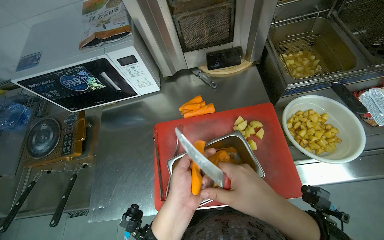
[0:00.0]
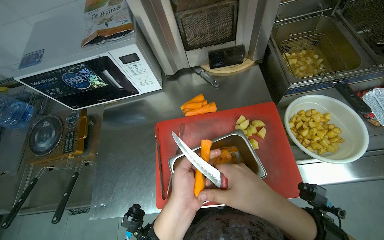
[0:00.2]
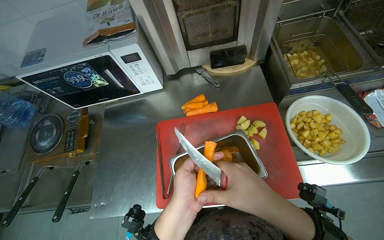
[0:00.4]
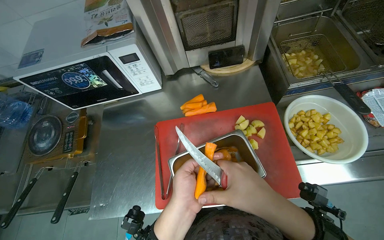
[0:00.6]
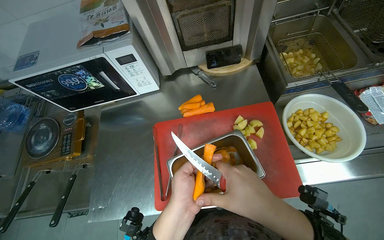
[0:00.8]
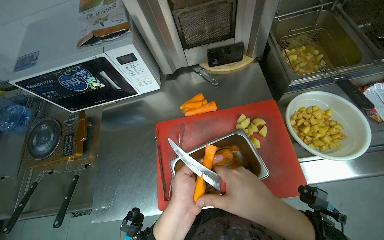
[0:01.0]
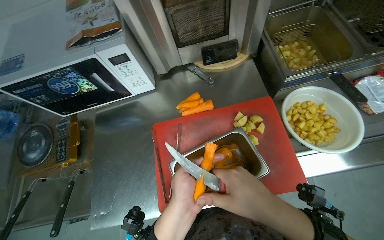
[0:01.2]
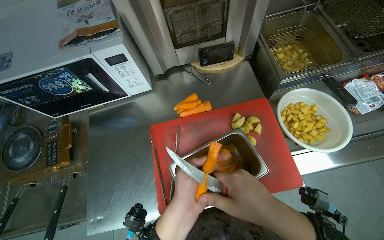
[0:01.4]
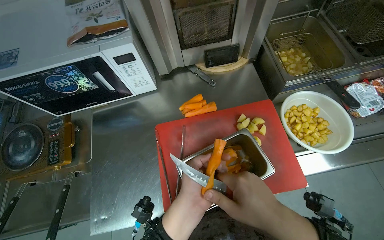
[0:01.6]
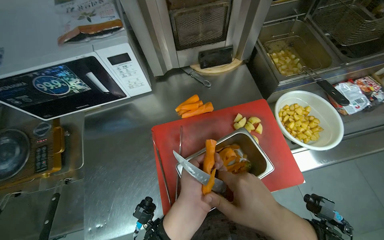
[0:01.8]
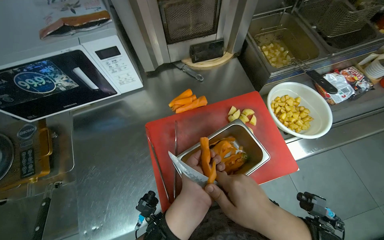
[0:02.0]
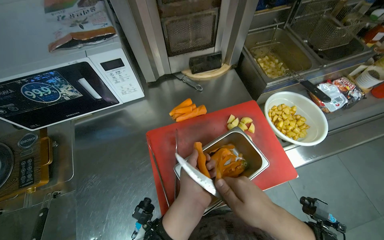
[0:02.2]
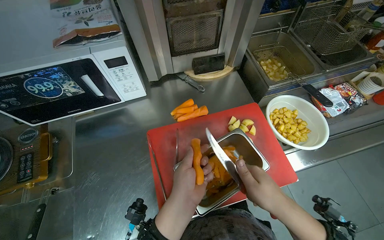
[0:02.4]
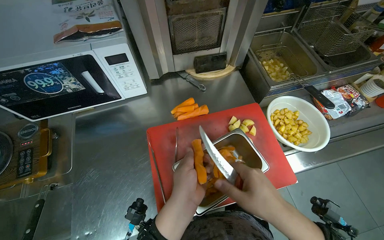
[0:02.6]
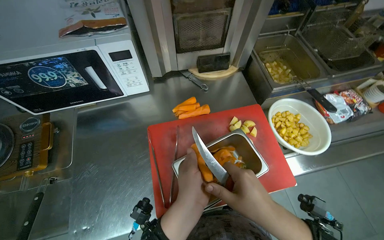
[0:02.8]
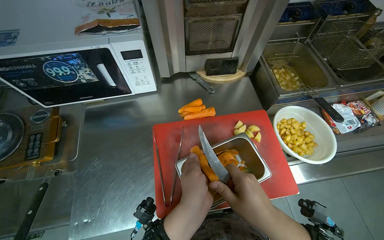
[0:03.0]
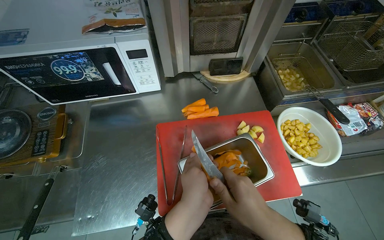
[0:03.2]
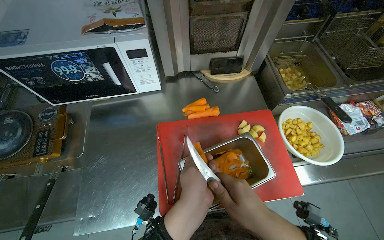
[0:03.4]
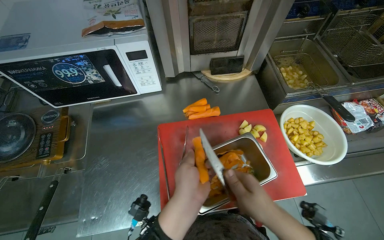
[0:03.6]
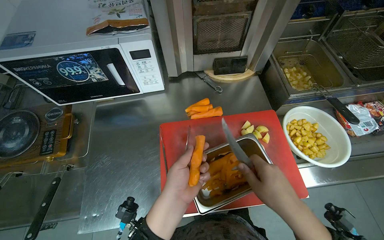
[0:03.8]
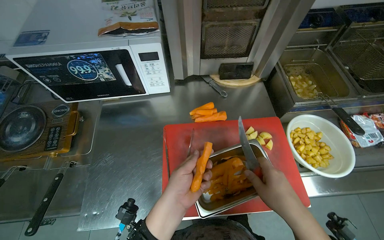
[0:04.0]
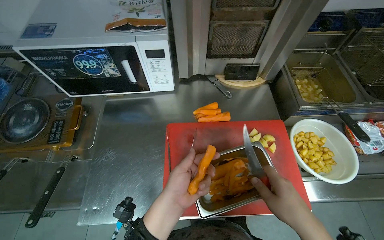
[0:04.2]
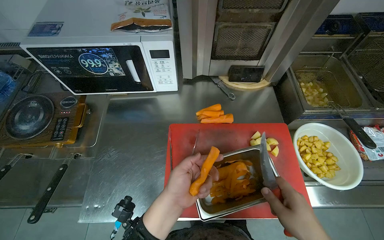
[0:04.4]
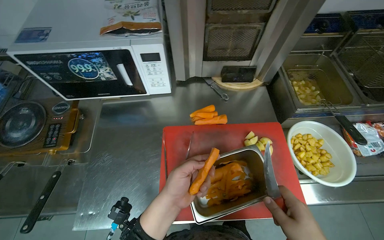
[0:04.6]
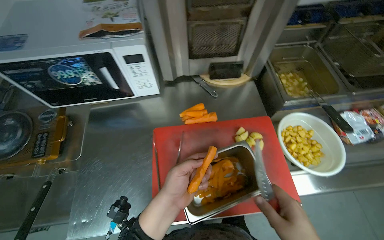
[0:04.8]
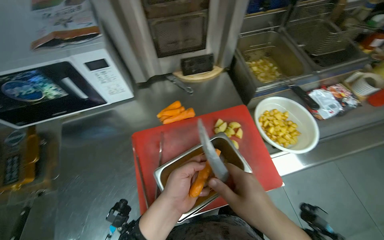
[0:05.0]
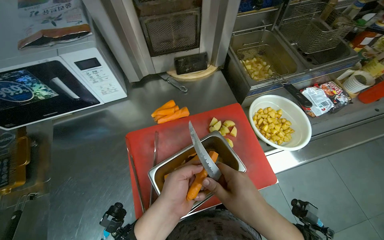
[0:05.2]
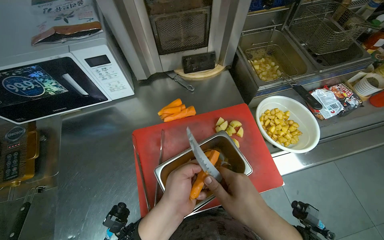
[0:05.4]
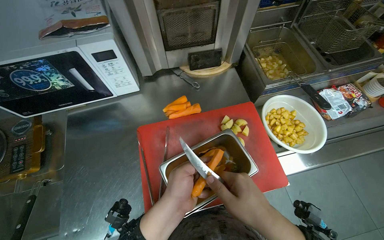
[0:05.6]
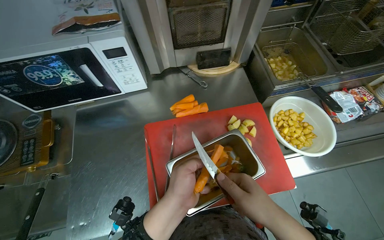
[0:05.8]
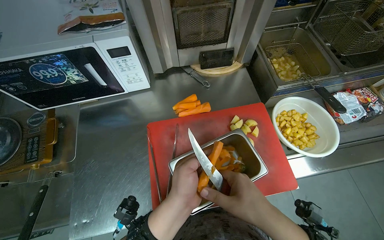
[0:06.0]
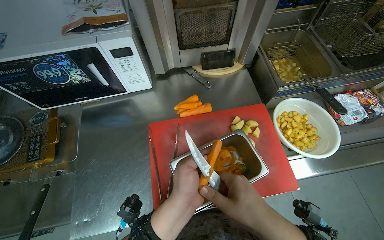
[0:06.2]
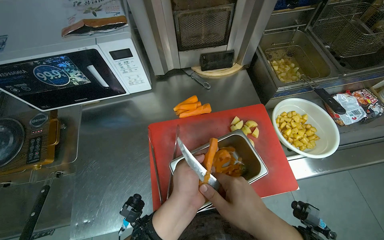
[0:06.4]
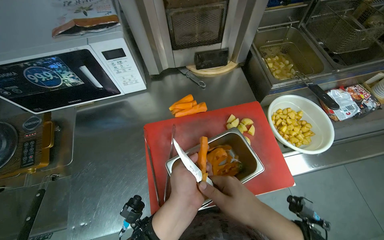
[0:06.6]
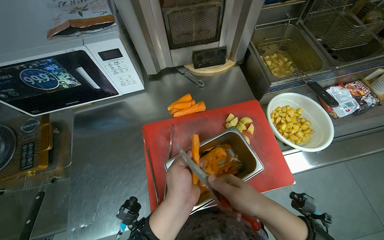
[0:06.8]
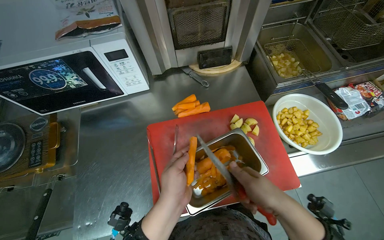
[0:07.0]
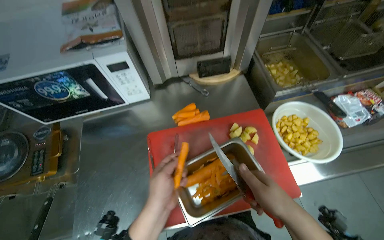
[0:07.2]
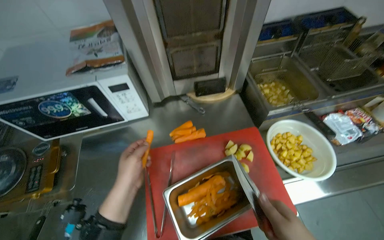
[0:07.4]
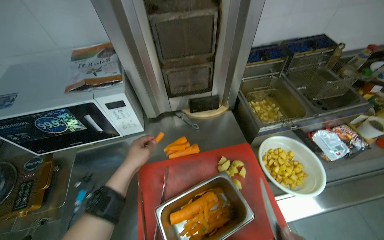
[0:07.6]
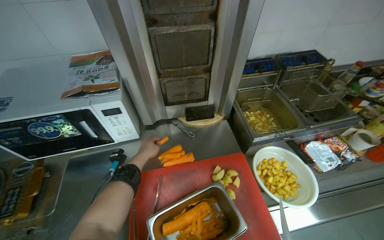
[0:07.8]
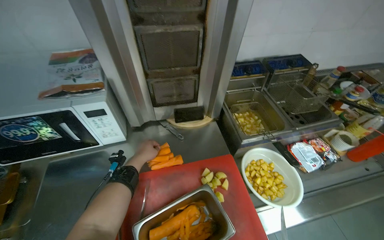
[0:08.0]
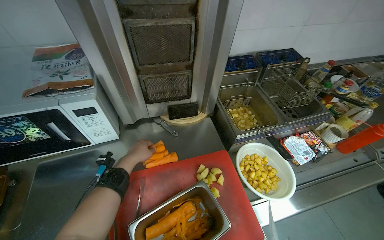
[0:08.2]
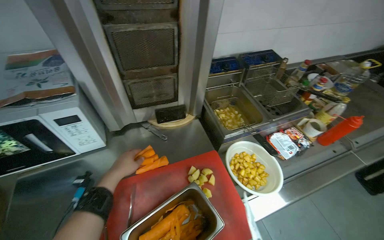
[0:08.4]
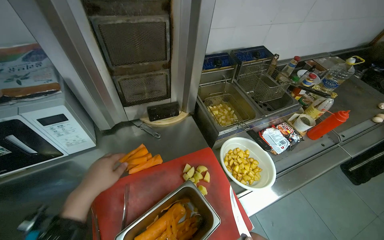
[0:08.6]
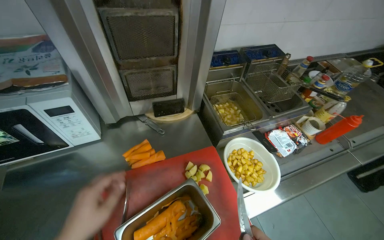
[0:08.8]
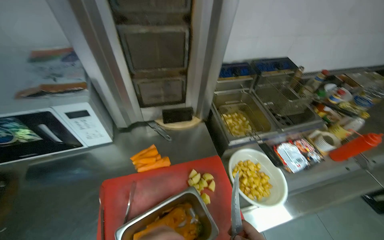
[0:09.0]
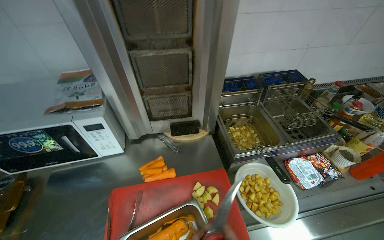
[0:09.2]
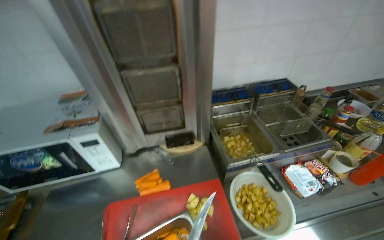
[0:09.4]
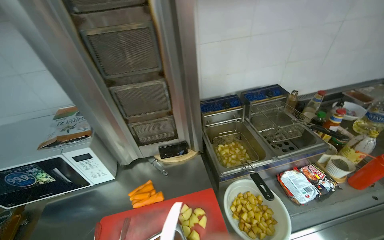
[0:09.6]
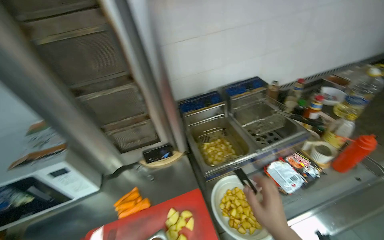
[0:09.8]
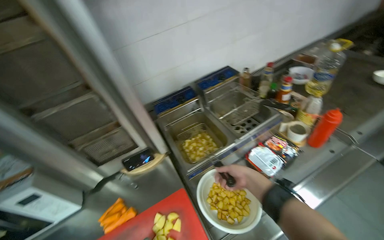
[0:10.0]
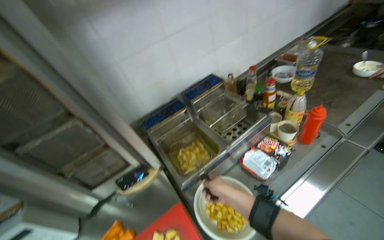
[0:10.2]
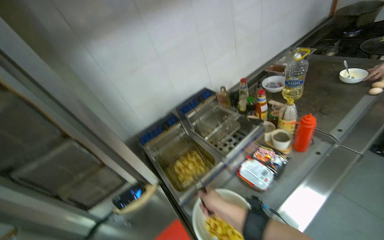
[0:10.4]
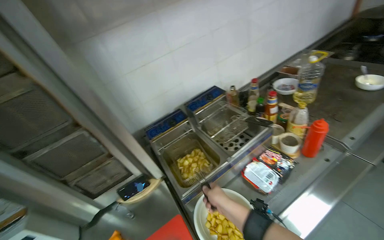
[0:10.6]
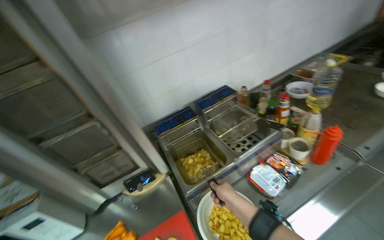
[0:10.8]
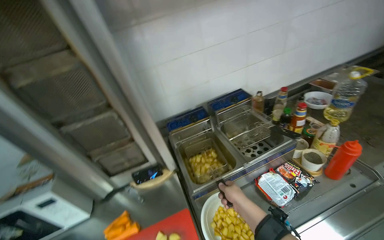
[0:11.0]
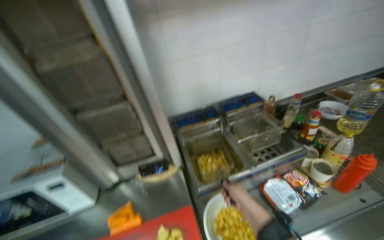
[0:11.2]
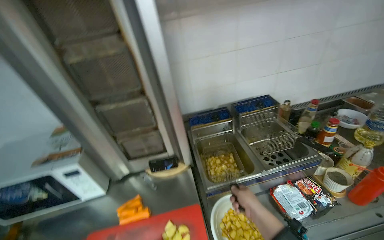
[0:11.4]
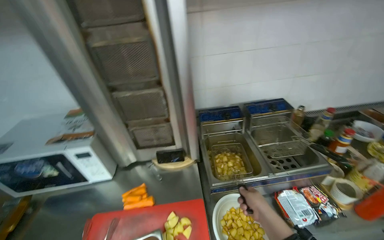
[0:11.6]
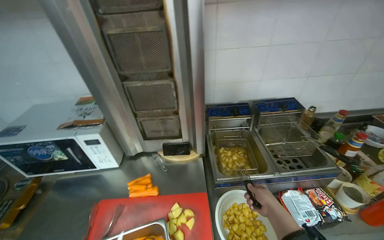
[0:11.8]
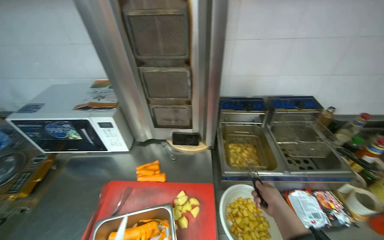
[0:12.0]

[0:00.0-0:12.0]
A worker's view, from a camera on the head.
Job: preparing food.
The whole recording: Peeling carrots. The worker peels carrots using a knife over a metal container.
0:00.0 to 0:01.6: The hands are busy where they are.
0:01.6 to 0:03.0: The hands work in one place, with small movements.
0:03.0 to 0:04.4: The left hand heads farther from the camera, covering about 10 cm.
0:06.0 to 0:07.6: The left hand moves to the left and farther from the camera, some 15 cm.
0:09.0 to 0:10.4: The view tips upward by approximately 15 degrees. Everything in view rotates about 30 degrees counterclockwise.
0:10.4 to 0:12.0: The head rotates about 40 degrees to the left.

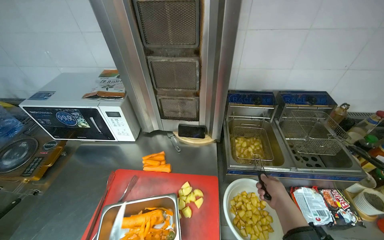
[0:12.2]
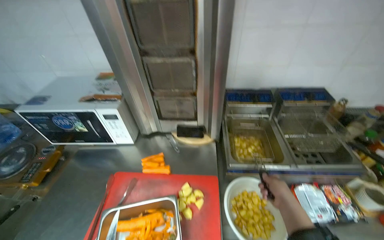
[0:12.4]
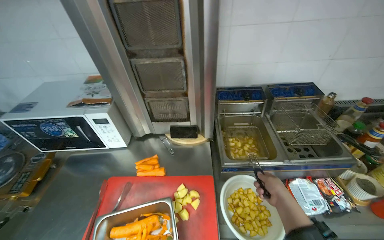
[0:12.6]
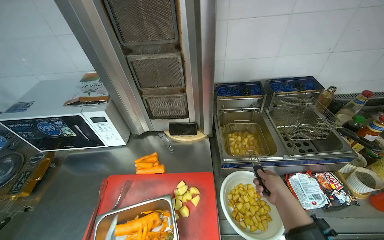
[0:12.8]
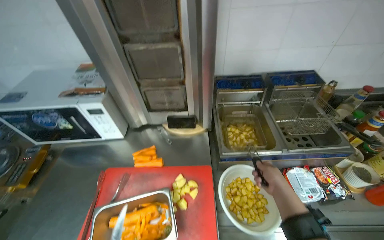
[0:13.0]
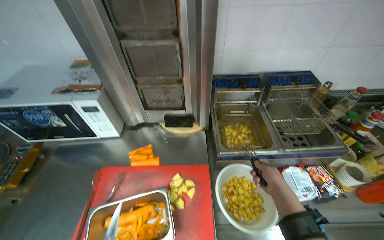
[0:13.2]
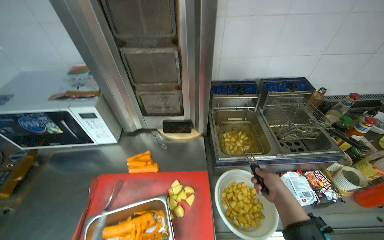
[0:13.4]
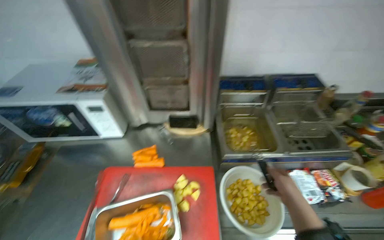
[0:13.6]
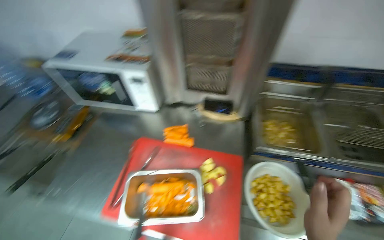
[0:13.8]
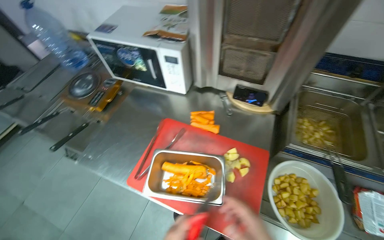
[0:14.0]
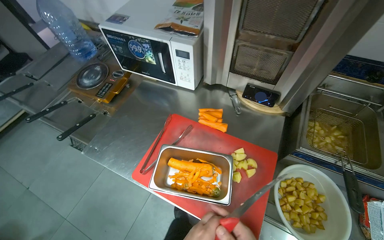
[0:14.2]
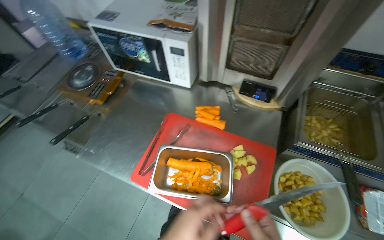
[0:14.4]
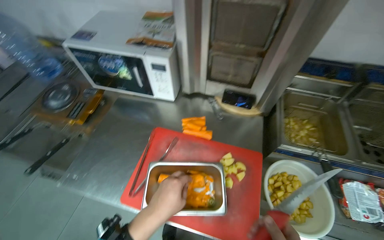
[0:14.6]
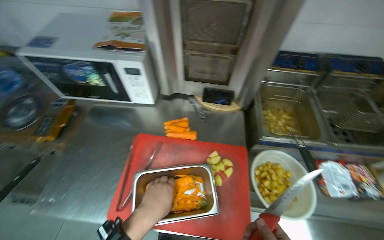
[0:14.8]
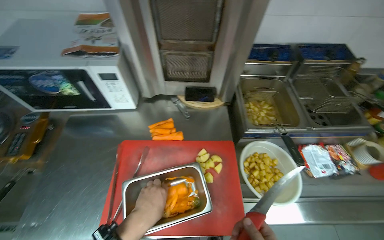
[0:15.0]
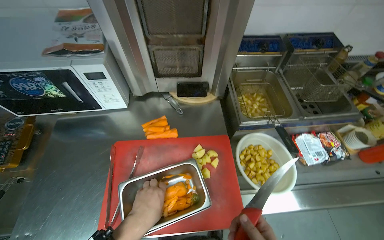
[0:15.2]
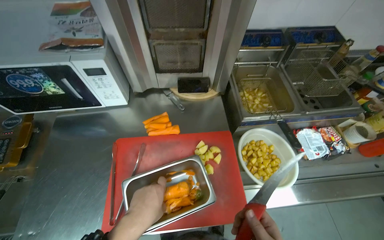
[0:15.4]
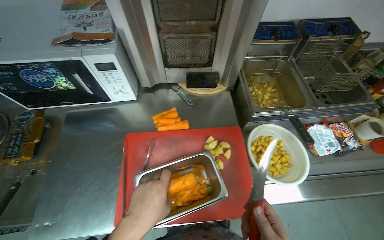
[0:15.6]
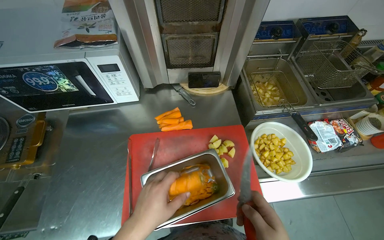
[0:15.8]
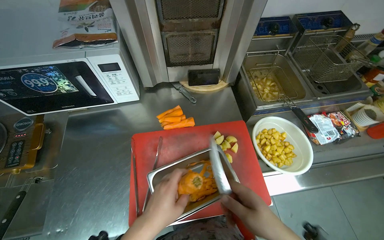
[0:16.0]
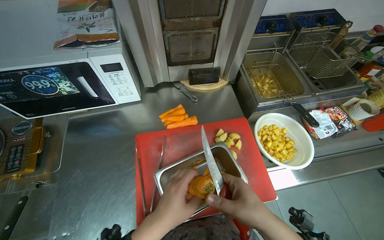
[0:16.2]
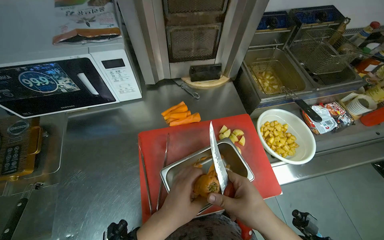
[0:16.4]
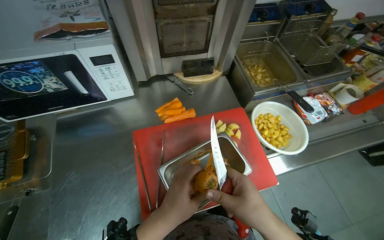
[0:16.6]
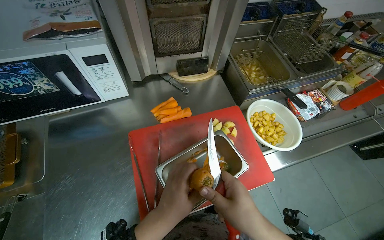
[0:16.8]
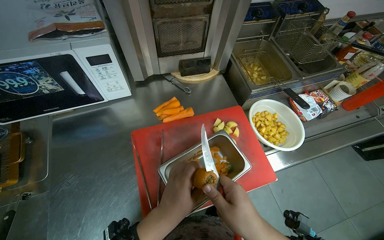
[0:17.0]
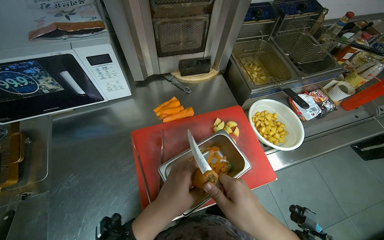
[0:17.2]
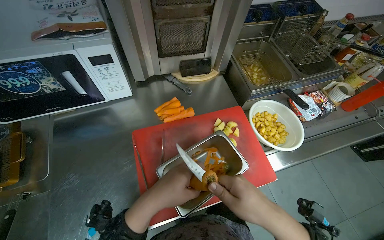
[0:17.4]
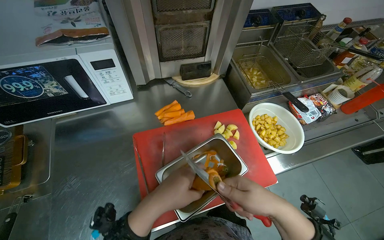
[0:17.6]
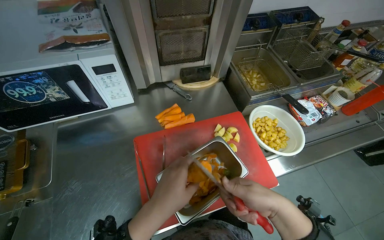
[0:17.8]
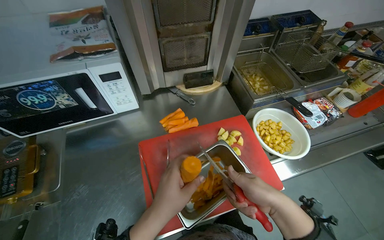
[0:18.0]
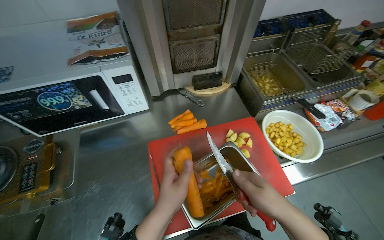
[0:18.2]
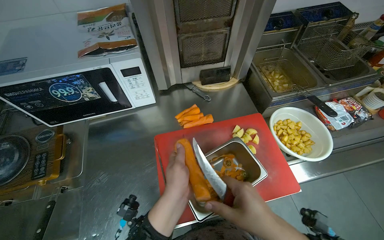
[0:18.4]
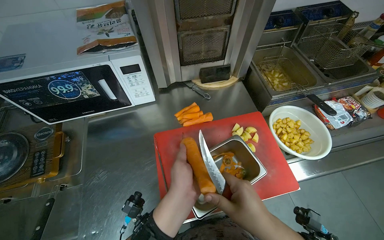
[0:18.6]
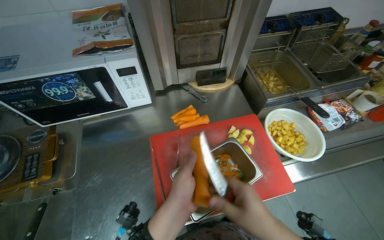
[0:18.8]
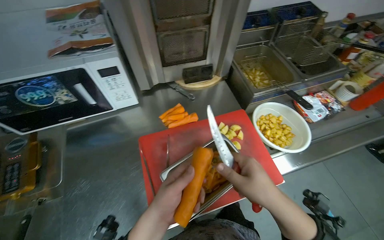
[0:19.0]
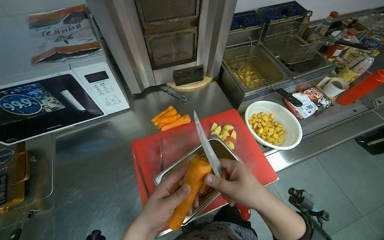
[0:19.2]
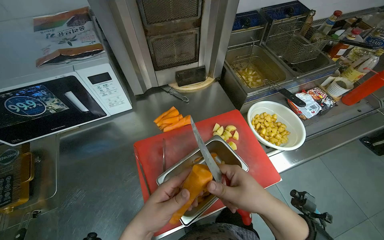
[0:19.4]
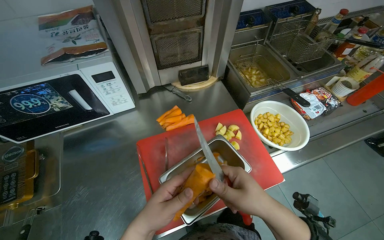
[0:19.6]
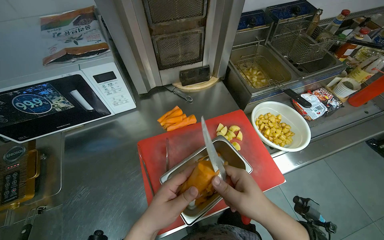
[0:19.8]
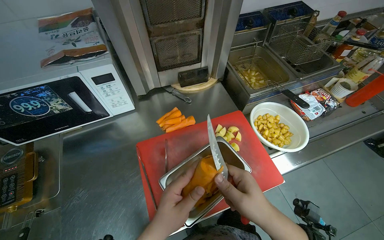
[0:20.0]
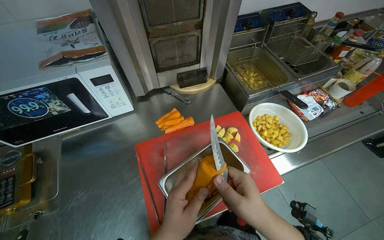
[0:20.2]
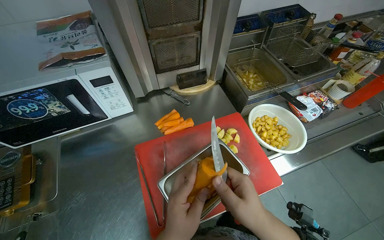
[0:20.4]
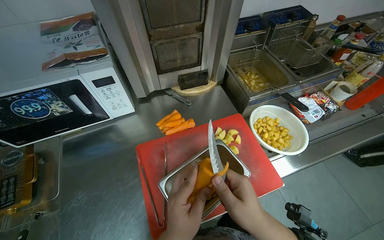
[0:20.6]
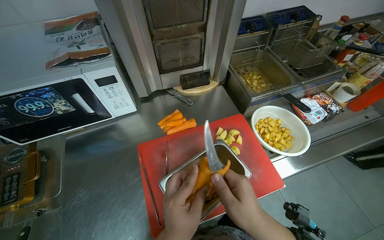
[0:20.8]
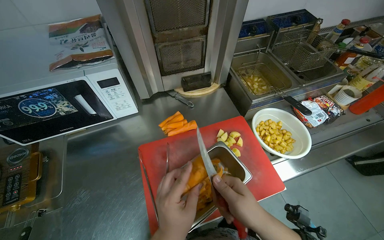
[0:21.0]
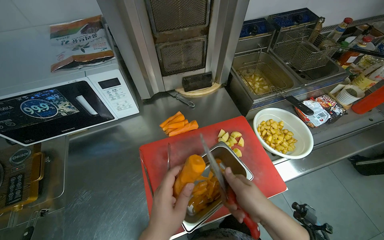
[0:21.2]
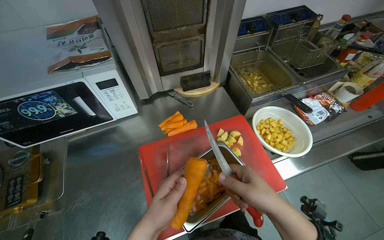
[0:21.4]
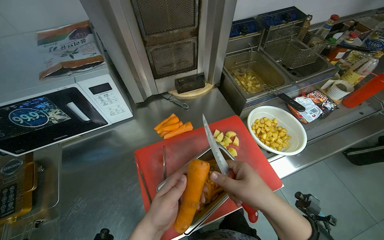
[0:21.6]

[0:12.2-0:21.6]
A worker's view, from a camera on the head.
Job: preparing food.
The whole recording: Peeling carrots. The worker peels carrots using a knife over a metal container.
0:13.8 to 0:15.4: The wearer looks about 20 degrees further to the right.
0:18.4 to 0:20.0: The hands stay close to where they were, moving slightly.
